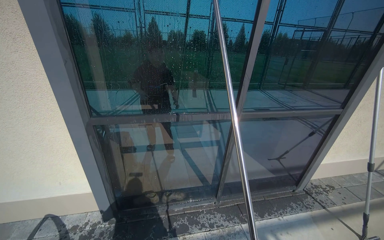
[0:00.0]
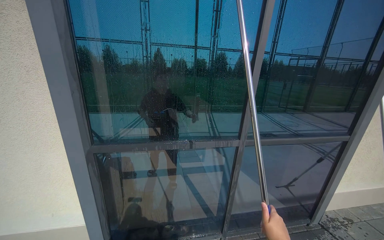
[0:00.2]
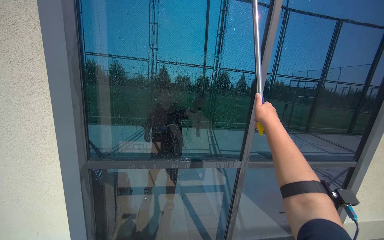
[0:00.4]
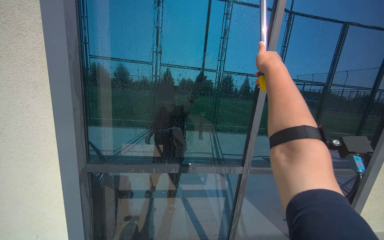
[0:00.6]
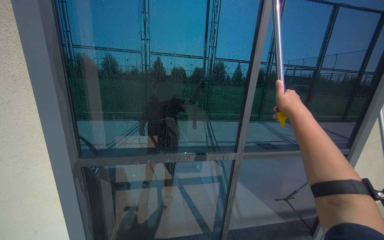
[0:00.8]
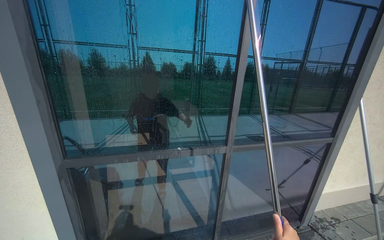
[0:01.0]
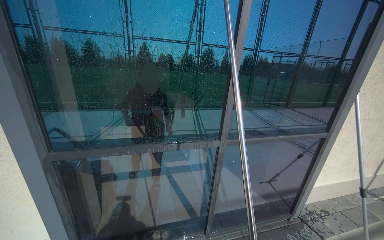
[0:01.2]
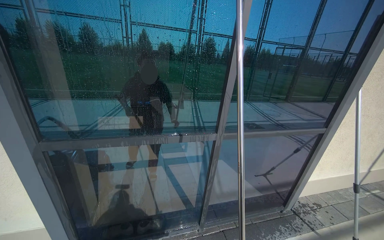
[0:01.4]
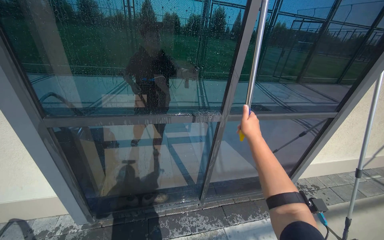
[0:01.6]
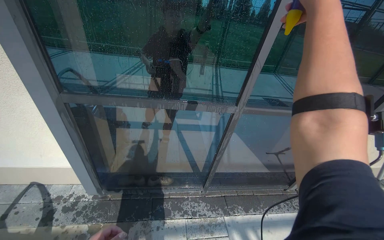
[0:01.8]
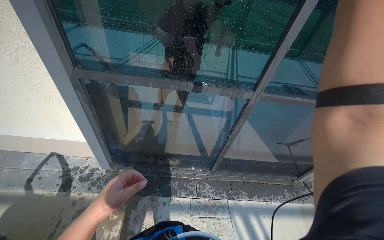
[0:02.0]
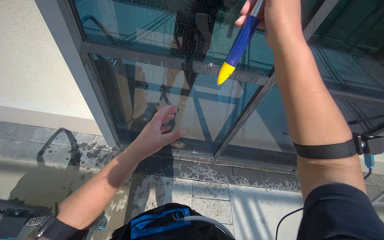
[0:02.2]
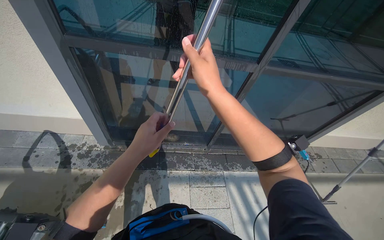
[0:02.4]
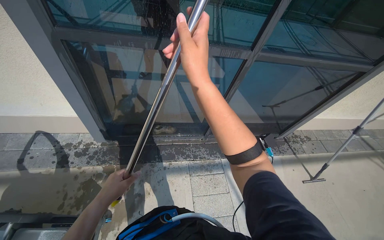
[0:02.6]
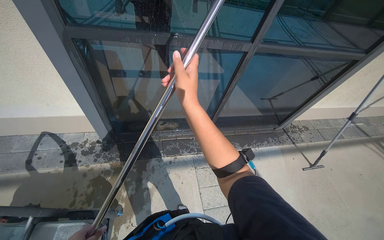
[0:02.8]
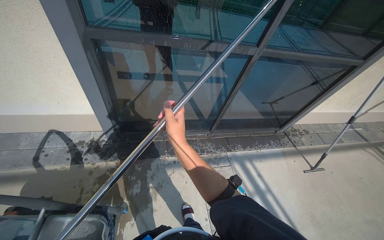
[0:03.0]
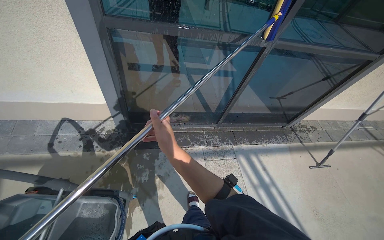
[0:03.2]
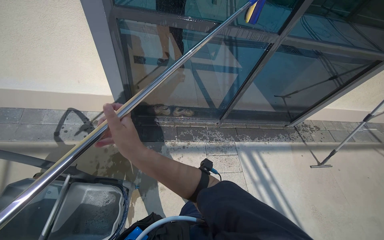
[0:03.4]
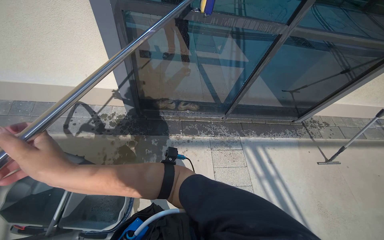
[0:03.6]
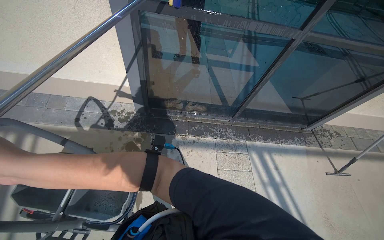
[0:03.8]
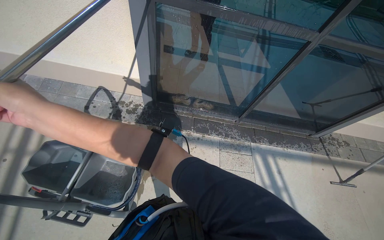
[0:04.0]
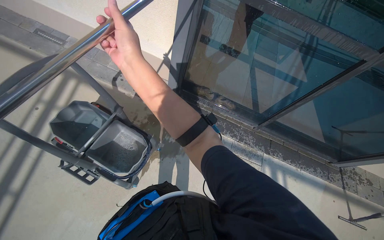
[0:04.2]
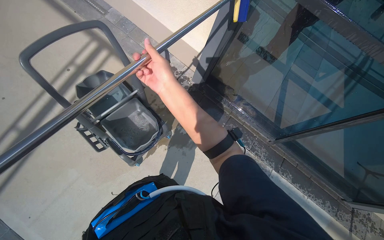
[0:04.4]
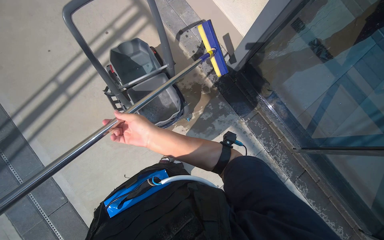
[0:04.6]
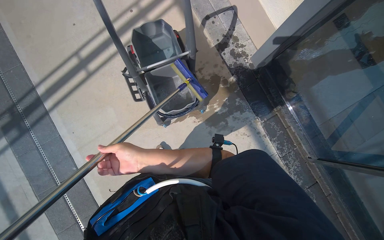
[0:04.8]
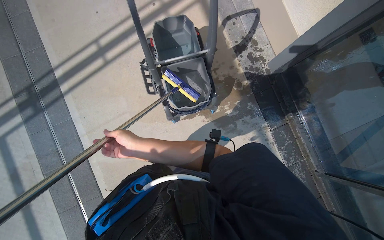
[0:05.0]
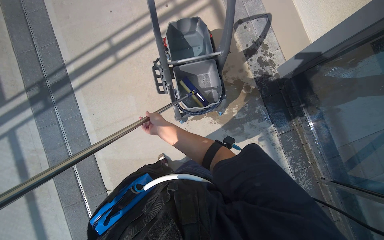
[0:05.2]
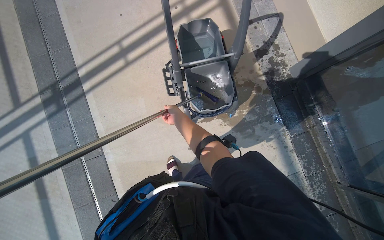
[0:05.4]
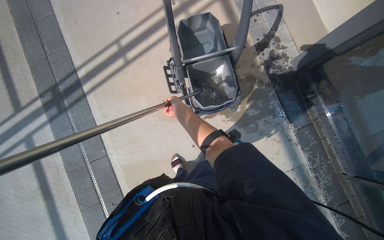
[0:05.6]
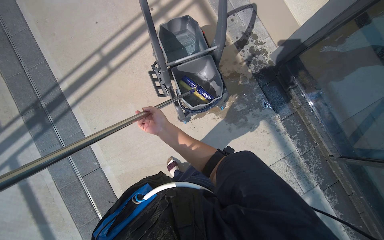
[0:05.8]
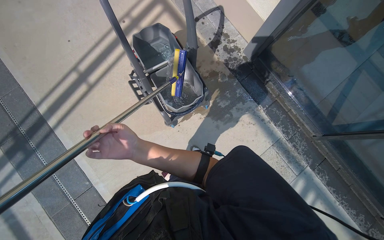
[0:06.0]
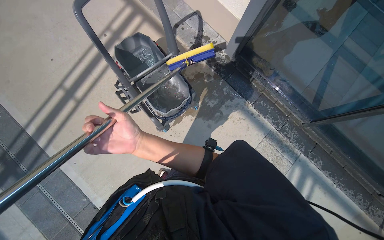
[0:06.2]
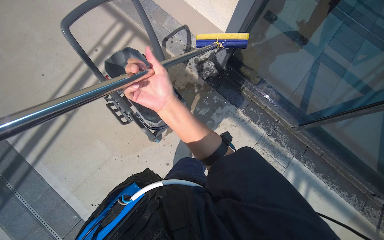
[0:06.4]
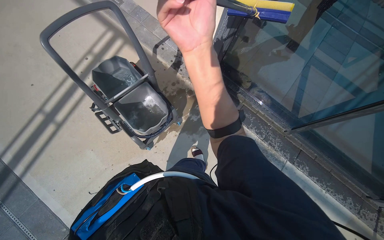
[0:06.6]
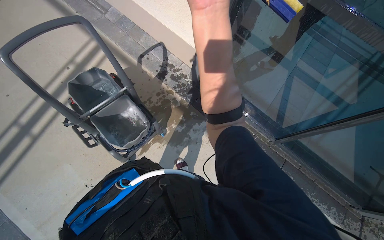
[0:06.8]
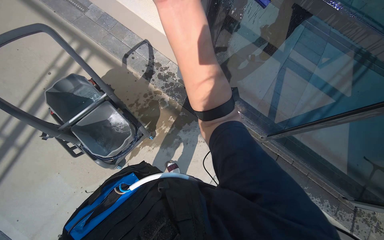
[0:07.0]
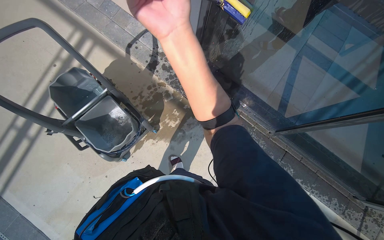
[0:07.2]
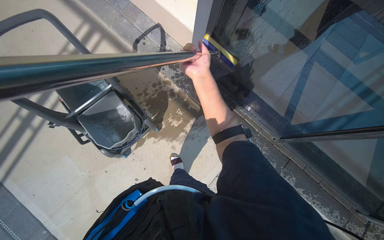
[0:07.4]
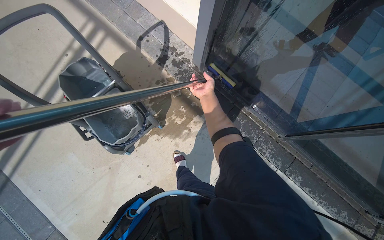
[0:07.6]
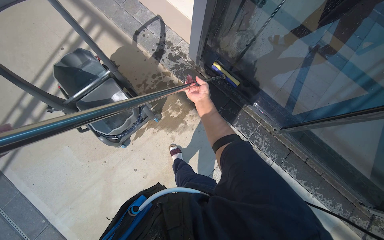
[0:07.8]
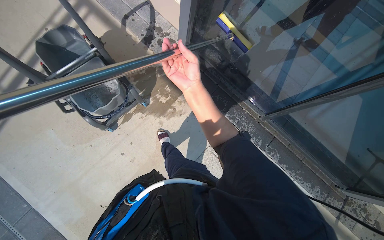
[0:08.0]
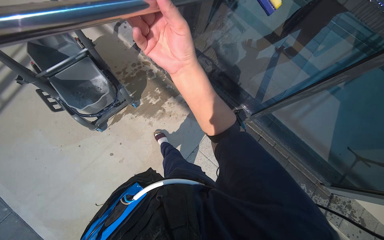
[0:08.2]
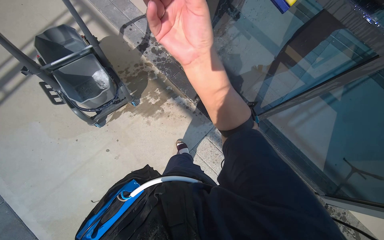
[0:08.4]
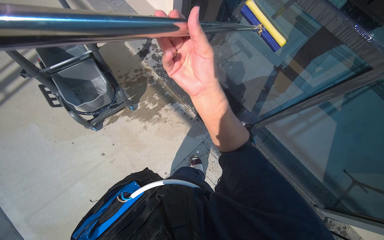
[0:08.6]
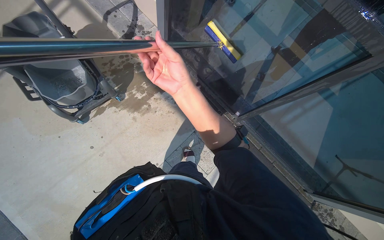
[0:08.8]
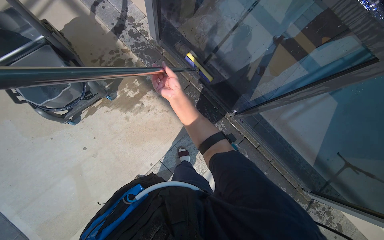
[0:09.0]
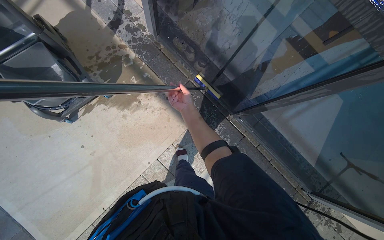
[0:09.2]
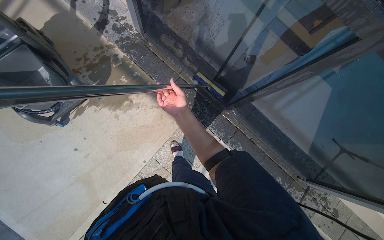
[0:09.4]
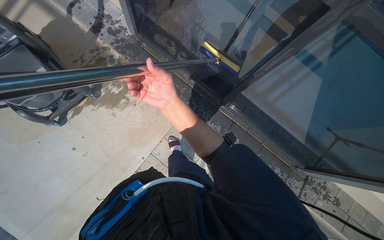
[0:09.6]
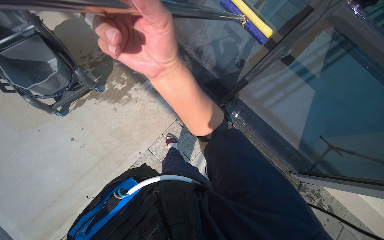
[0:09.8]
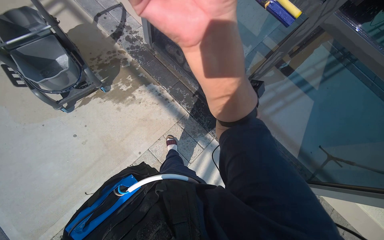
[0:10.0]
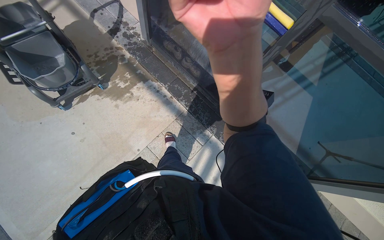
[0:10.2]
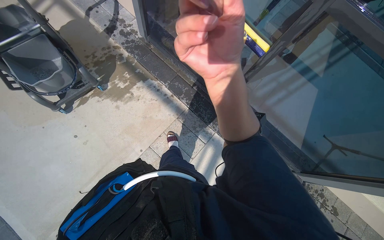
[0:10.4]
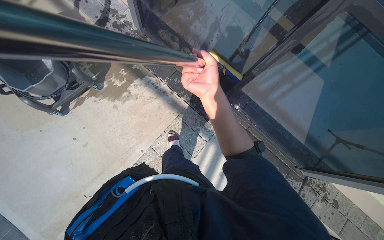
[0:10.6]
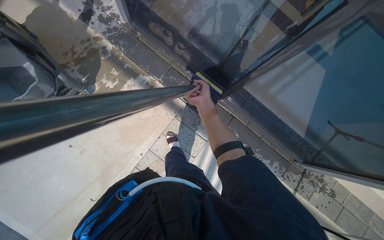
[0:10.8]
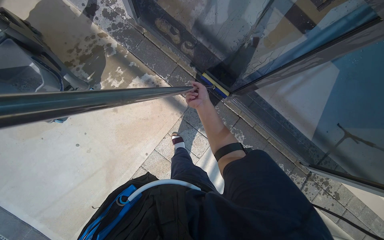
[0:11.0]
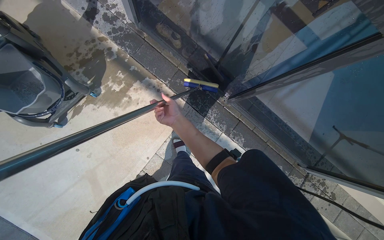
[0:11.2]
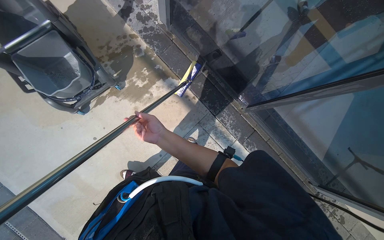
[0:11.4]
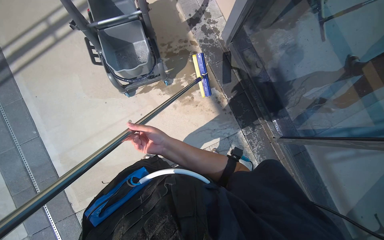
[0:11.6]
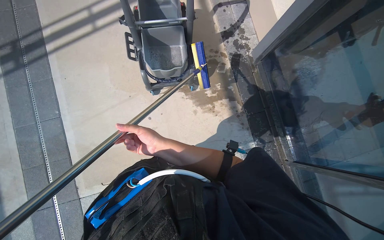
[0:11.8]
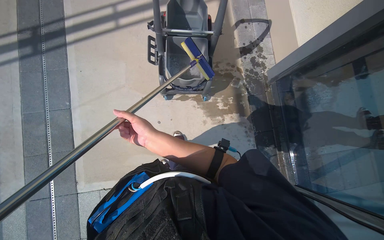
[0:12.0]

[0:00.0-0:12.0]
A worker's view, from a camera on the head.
Job: cleaning windows.
The whole recording: Scrubbing glass door with pole scrubber. The worker scrubs the glass door using a scrubber attached to a long pole.
0:01.6 to 0:03.0: The view tilts some 25 degrees downward. The right hand heads to the left, covering approximately 50 cm.
0:03.0 to 0:04.4: The wearer looks approximately 45 degrees further to the left.
0:06.0 to 0:07.6: The head travels about 50 cm.
0:07.6 to 0:09.0: The head travels roughly 40 cm.
0:09.0 to 0:10.4: The right hand goes roughly 40 cm nearer to the camera and to the right.
0:10.4 to 0:12.0: The camera is carried approximately 60 cm. Everything in view rotates approximately 40 degrees clockwise.

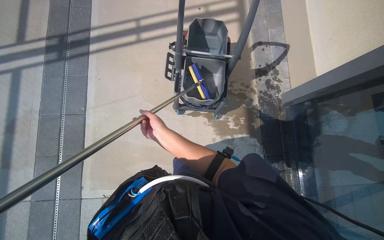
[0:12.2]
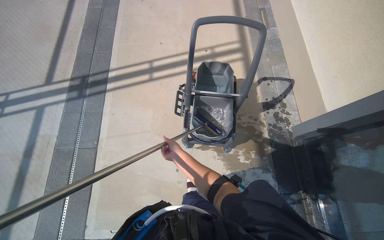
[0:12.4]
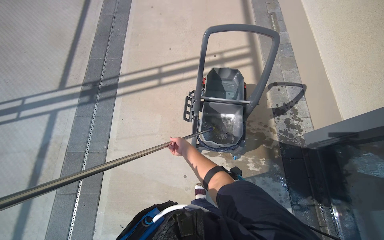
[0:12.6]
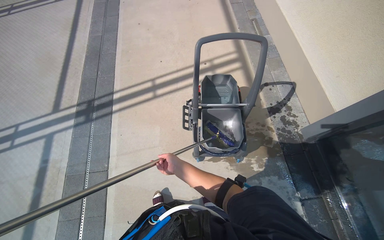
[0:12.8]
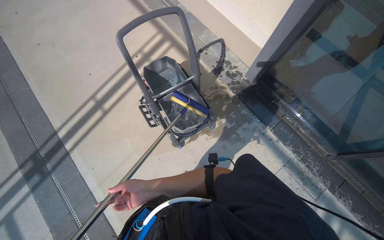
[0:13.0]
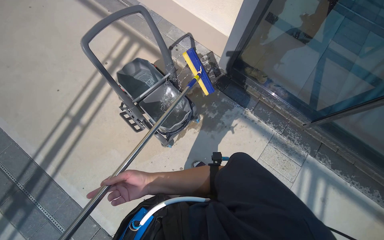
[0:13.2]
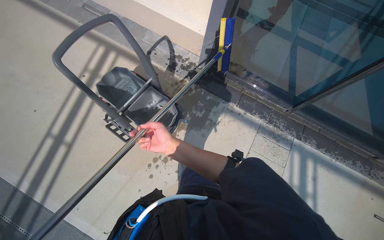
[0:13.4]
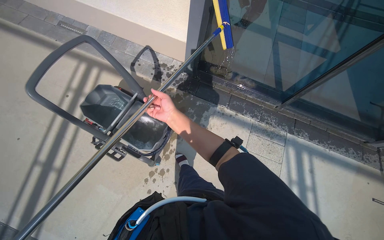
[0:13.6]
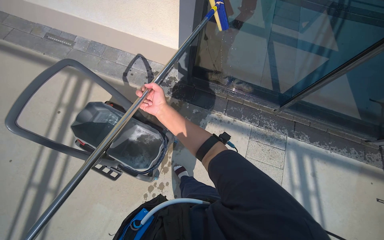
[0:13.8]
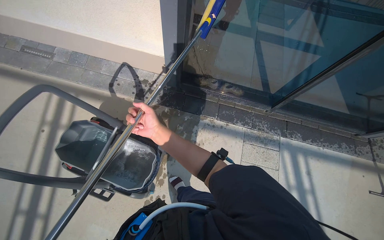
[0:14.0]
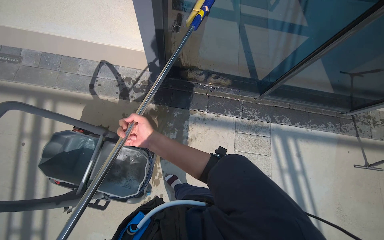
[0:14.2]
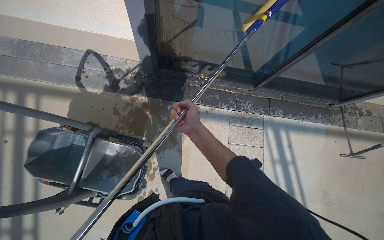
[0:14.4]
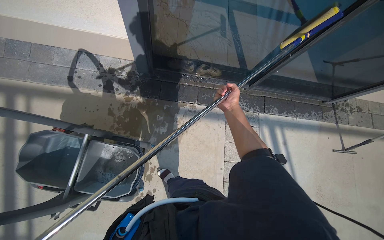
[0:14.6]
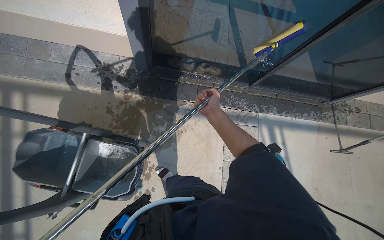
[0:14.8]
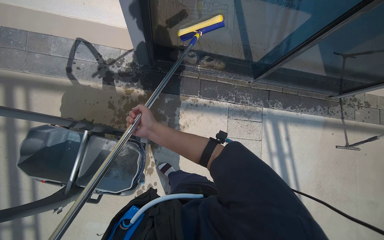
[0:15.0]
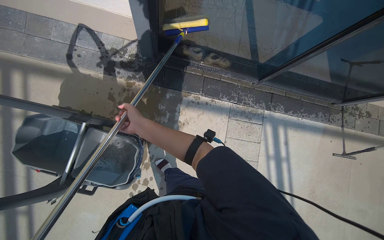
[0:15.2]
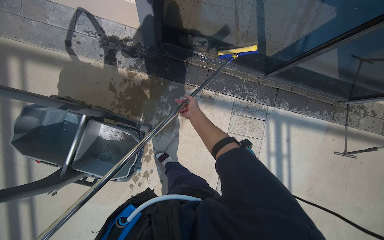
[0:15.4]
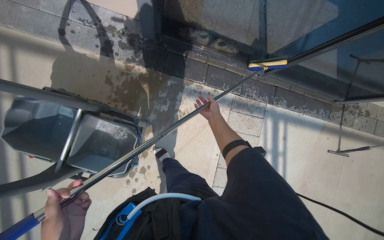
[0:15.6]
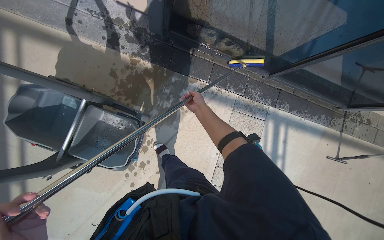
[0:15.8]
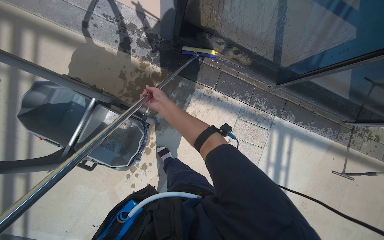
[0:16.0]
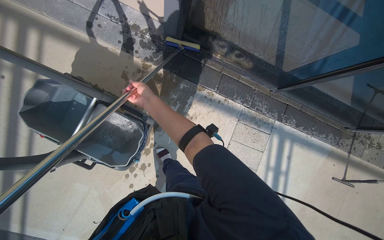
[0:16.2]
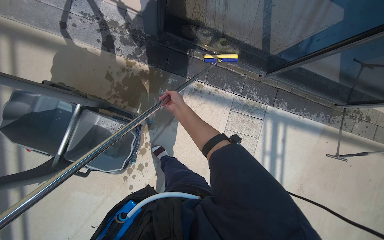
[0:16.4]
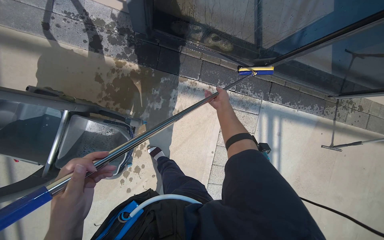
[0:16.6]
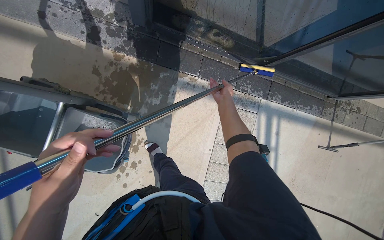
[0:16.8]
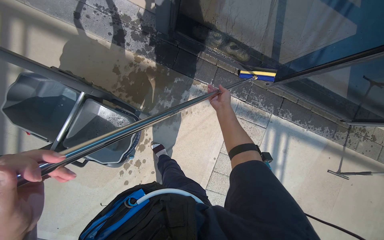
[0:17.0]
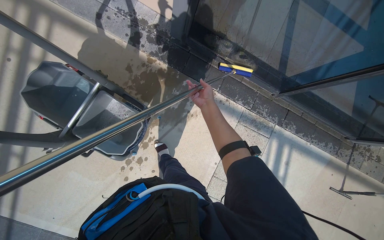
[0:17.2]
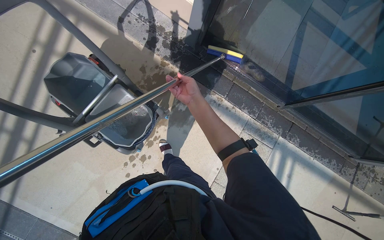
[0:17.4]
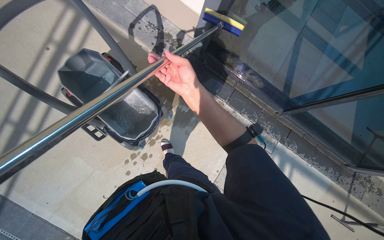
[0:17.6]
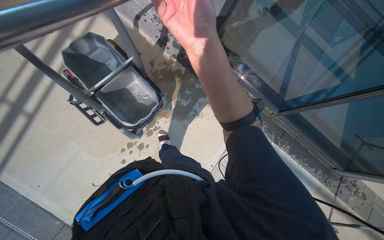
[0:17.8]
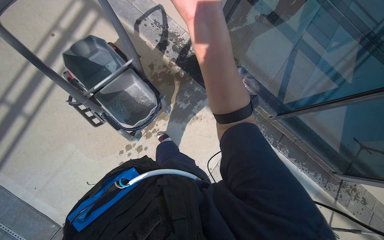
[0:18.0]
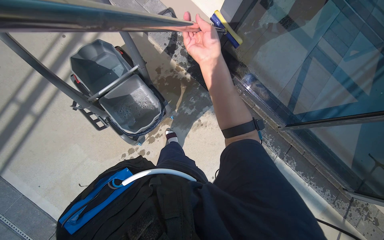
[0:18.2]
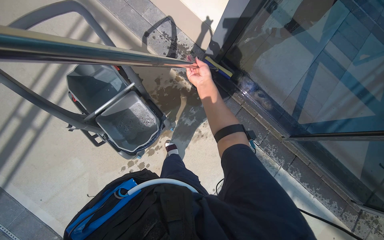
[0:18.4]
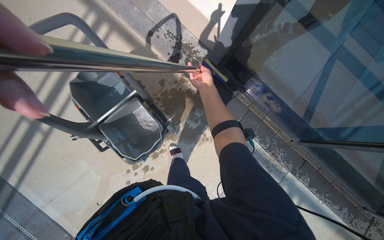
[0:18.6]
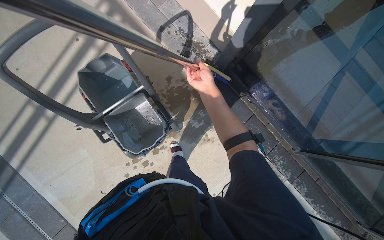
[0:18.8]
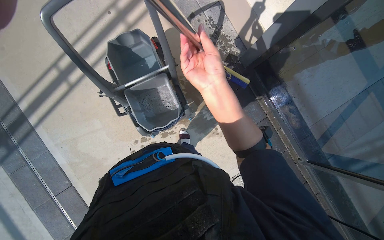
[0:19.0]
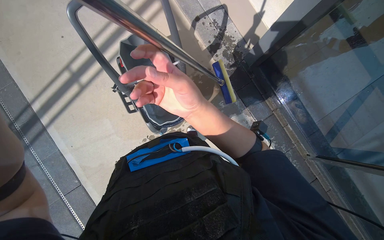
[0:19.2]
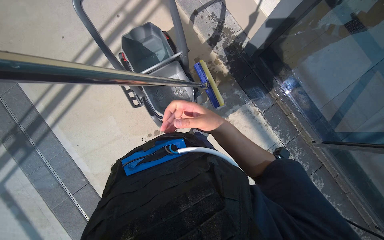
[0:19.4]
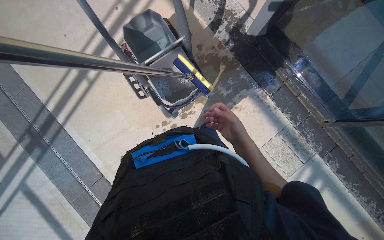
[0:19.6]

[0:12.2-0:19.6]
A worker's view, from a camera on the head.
Job: cleaning windows.
The whole recording: Scrubbing glass door with pole scrubber. The worker scrubs the glass door using a scrubber attached to a long pole.
0:12.2 to 0:13.6: The head turns to the right by roughly 65 degrees.
0:13.6 to 0:15.2: The camera travels some 40 cm. The view tips downward by roughly 15 degrees.
0:15.2 to 0:16.6: The right hand moves left and right over about 35 cm, changing direction 2 times.
0:16.6 to 0:18.2: The wearer looks approximately 15 degrees further upward. The scene rotates clockwise by roughly 30 degrees. The right hand goes approximately 60 cm nearer to the camera and to the left.
0:18.2 to 0:19.6: The right hand moves nearer and farther over approximately 30 cm, changing direction 2 times.
